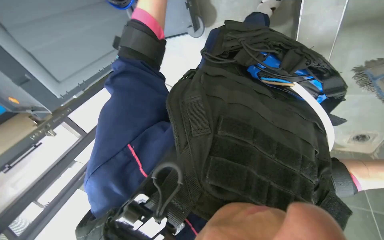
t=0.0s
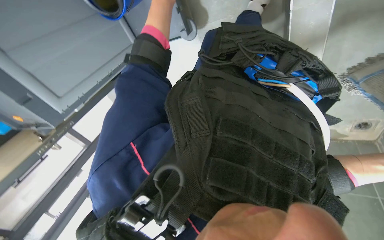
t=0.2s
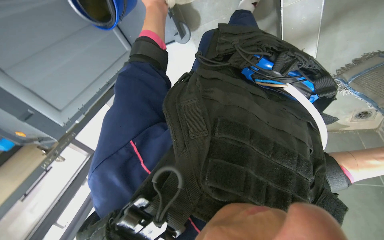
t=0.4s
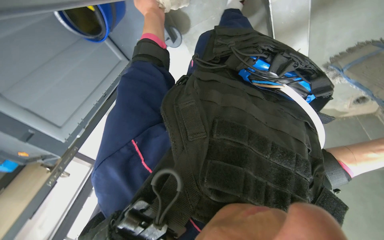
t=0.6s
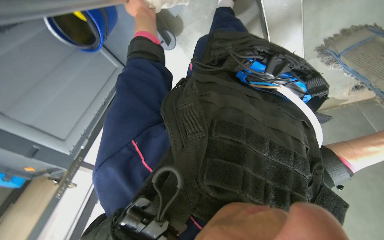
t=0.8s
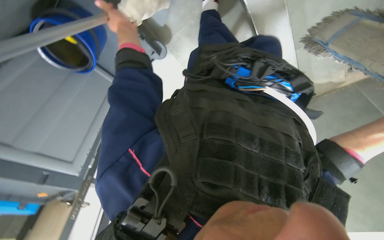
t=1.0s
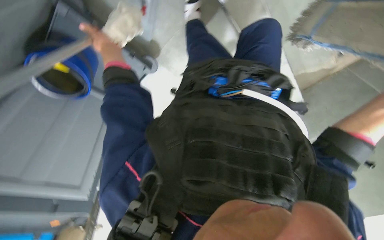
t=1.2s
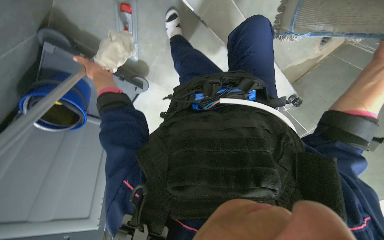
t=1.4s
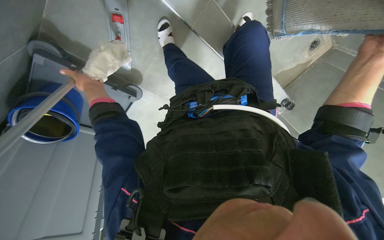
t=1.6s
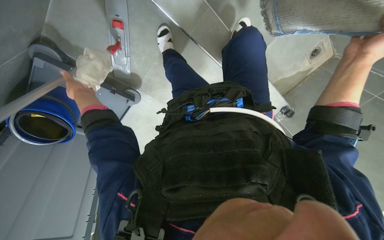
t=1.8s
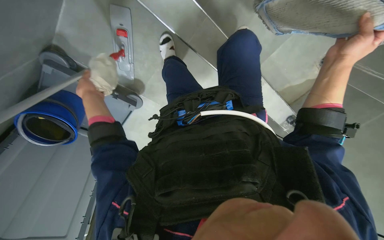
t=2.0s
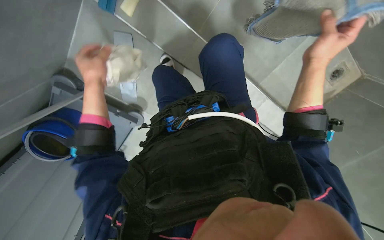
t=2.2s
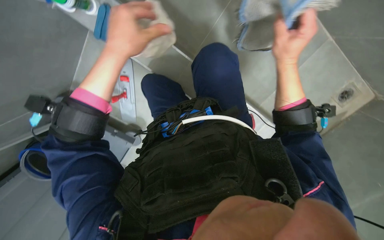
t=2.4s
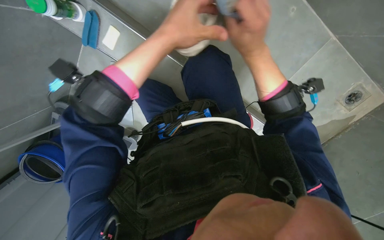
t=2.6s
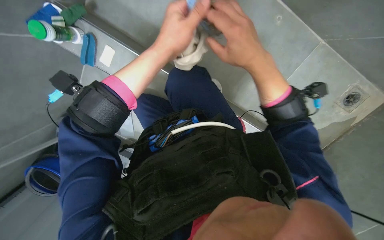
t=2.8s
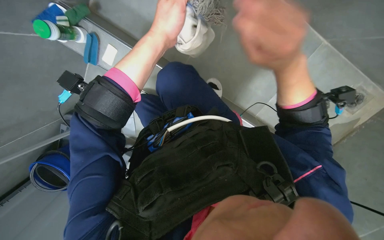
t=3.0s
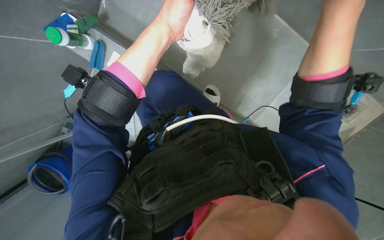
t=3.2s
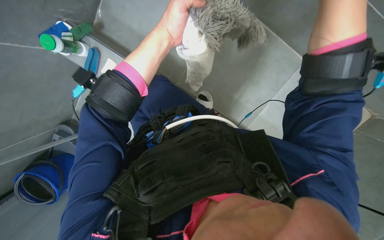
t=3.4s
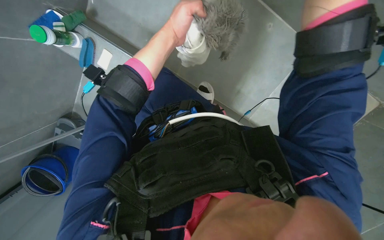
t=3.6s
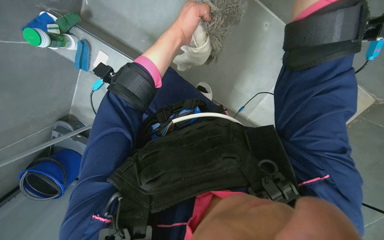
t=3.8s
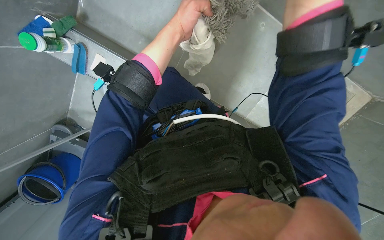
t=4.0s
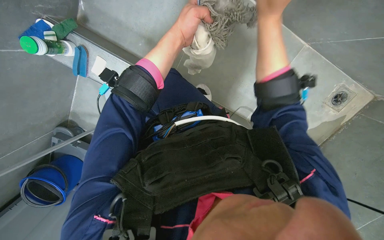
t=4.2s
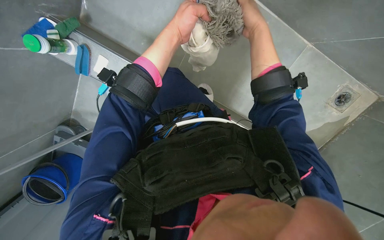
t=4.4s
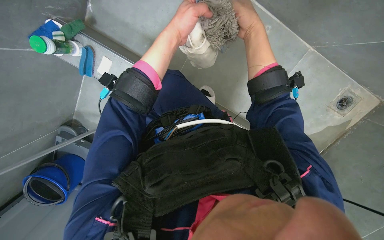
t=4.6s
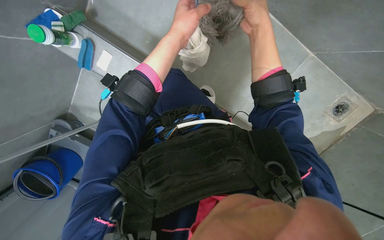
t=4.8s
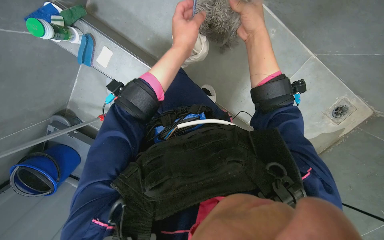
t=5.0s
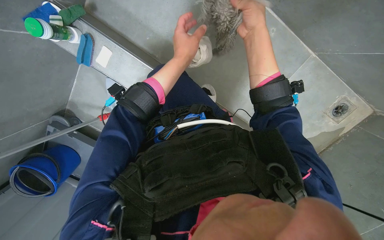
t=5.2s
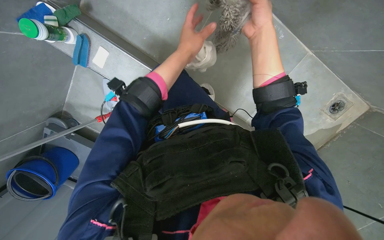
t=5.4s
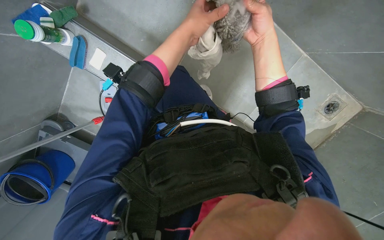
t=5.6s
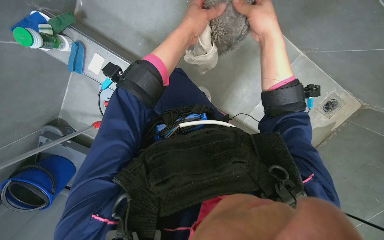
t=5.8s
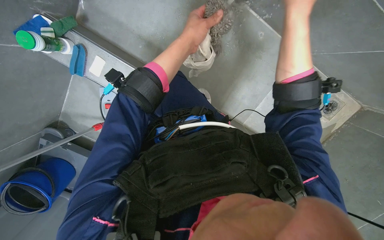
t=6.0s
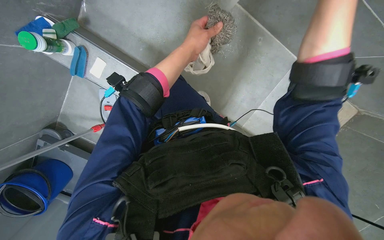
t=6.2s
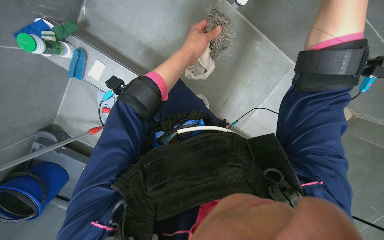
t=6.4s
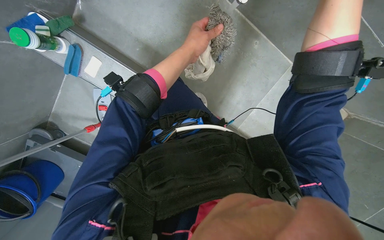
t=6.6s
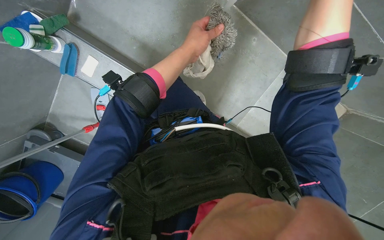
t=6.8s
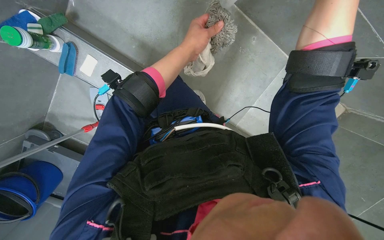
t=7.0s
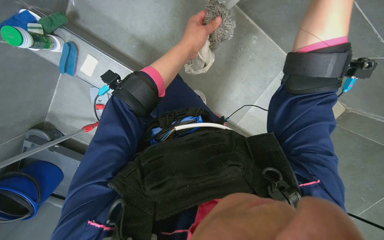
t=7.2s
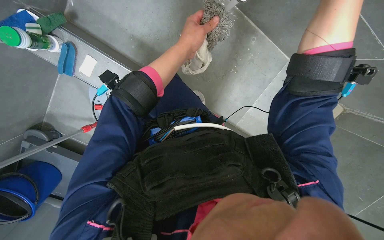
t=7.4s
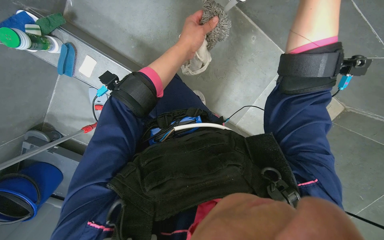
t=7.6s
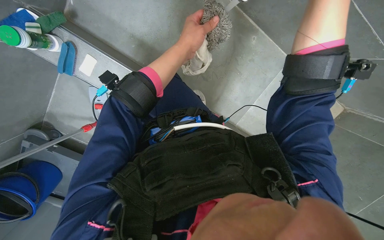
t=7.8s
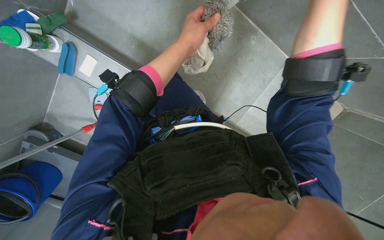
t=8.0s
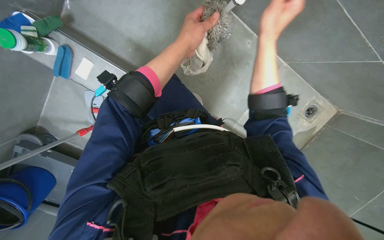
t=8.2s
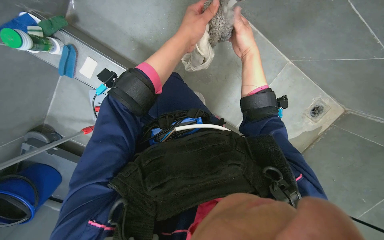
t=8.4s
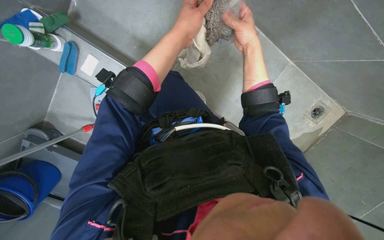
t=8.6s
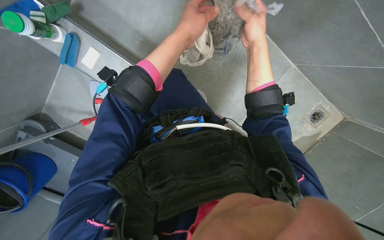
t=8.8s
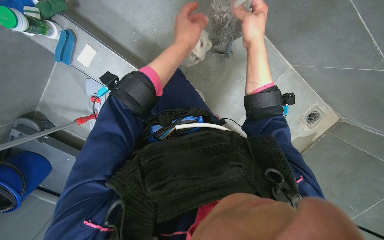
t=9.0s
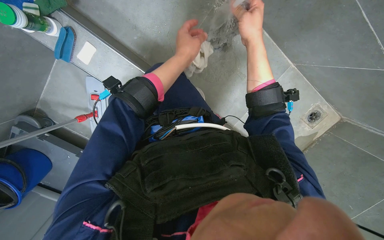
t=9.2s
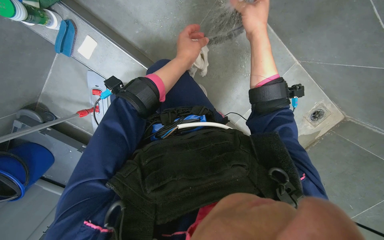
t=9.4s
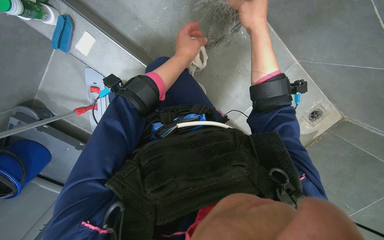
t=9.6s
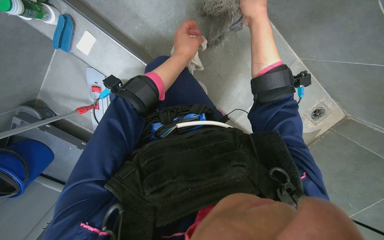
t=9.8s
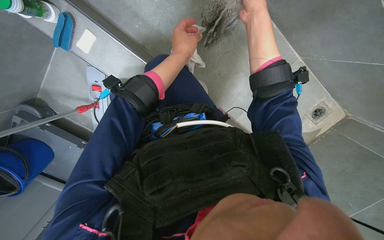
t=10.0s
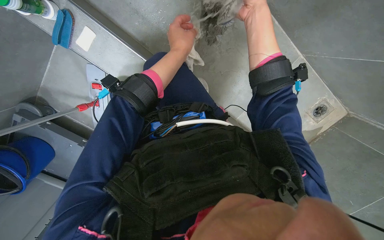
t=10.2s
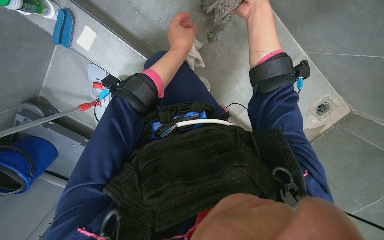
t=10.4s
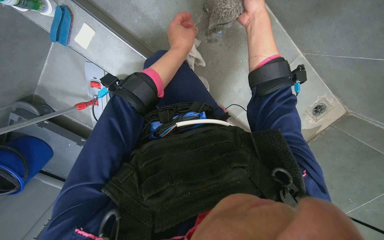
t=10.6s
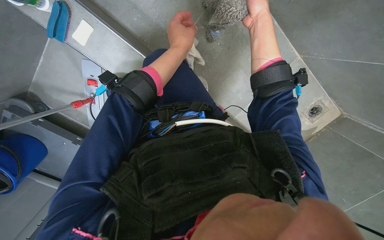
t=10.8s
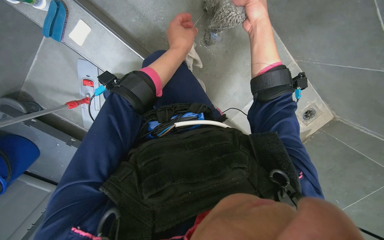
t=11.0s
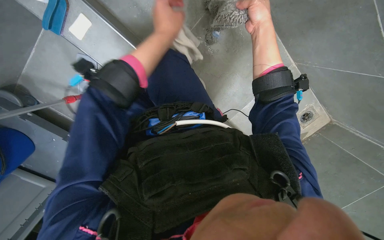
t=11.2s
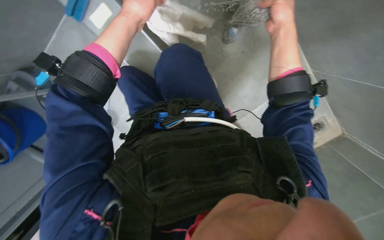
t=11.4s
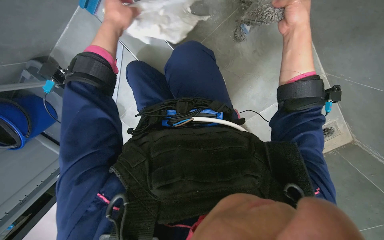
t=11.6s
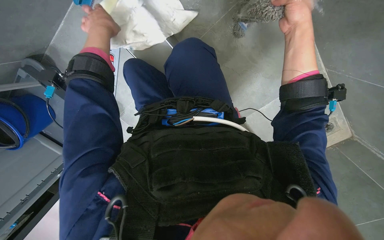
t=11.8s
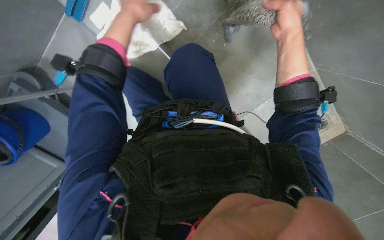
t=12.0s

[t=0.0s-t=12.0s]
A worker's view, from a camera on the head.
Job: preparing cleaning supplies.
The whole recording: Cleaning mop head. The worker rinses and wrings out the mop head.
t=0.0s to t=1.6s: The view tips upward by approximately 10 degrees. The scene turns about 30 degrees counterclockwise in the picture.
t=1.6s to t=3.0s: The view tilts some 25 degrees upward. The left hand heads to the right and nearer to the camera, covering approximately 50 cm.
t=4.4s to t=6.0s: The hands work in one place, with small movements.
t=10.4s to t=12.0s: The left hand travels to the left by approximately 20 cm.

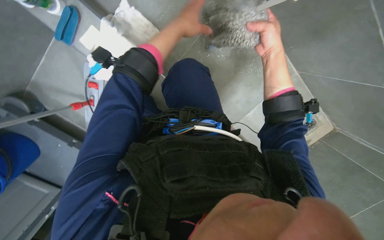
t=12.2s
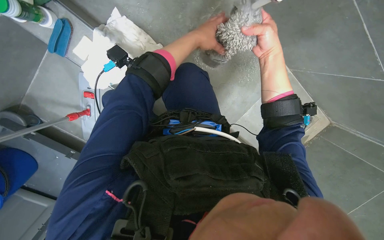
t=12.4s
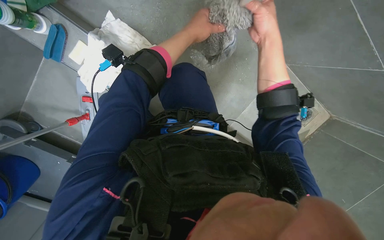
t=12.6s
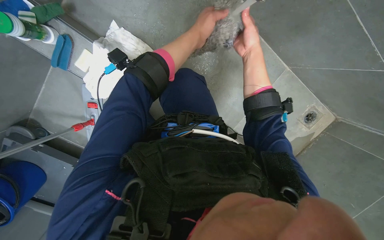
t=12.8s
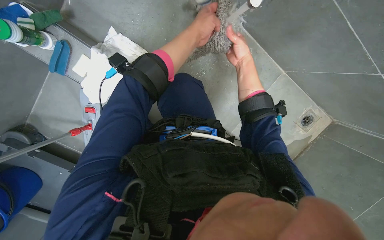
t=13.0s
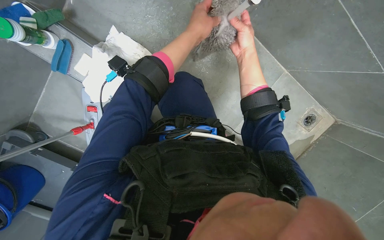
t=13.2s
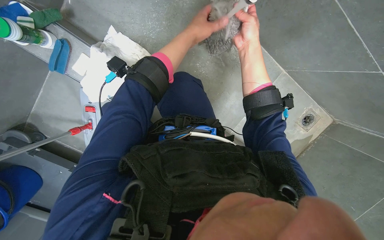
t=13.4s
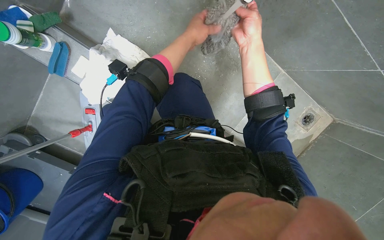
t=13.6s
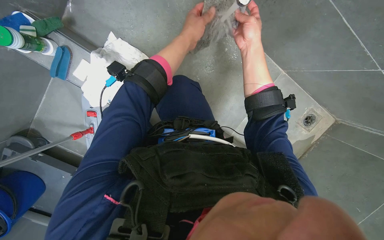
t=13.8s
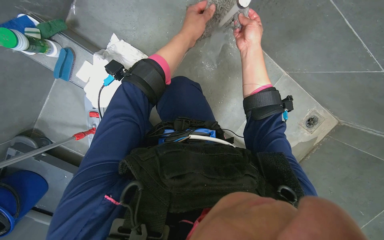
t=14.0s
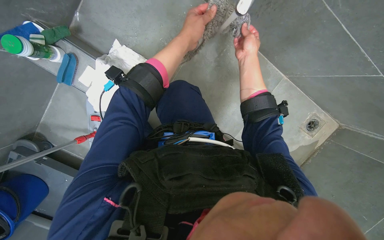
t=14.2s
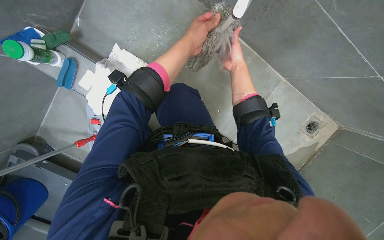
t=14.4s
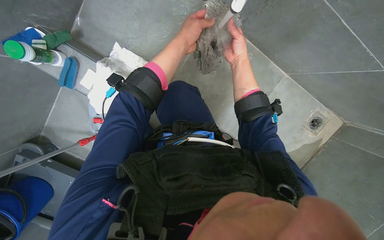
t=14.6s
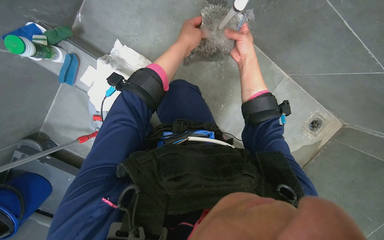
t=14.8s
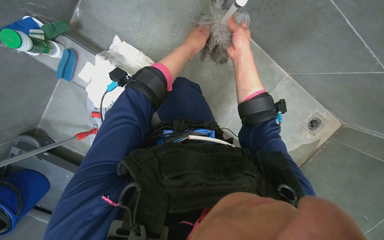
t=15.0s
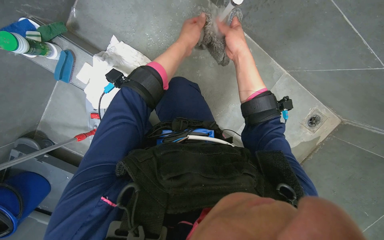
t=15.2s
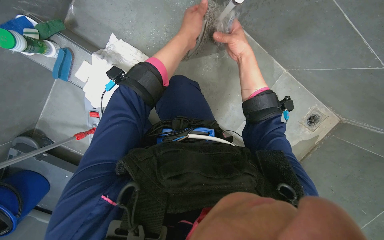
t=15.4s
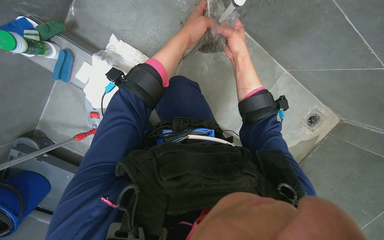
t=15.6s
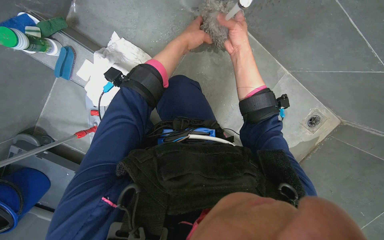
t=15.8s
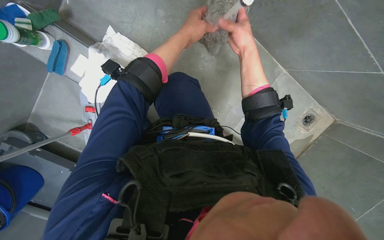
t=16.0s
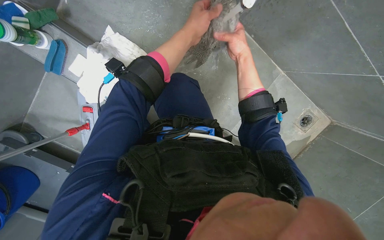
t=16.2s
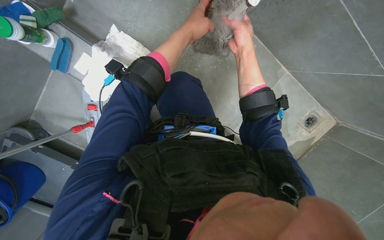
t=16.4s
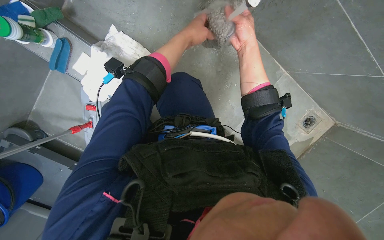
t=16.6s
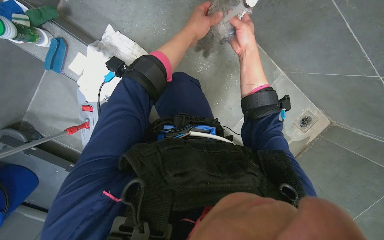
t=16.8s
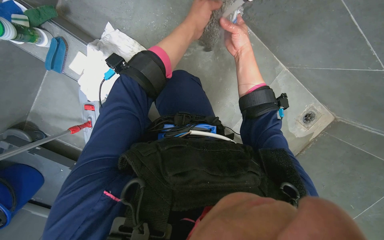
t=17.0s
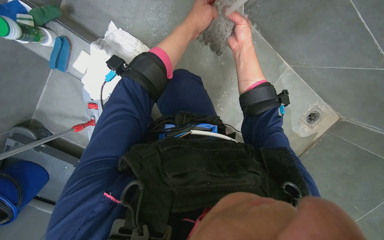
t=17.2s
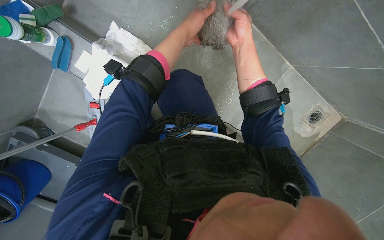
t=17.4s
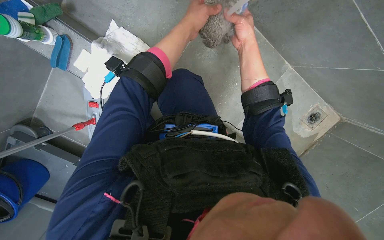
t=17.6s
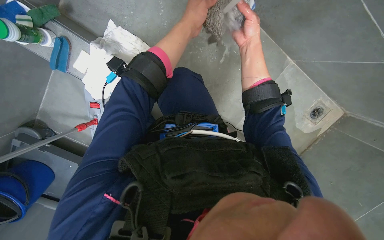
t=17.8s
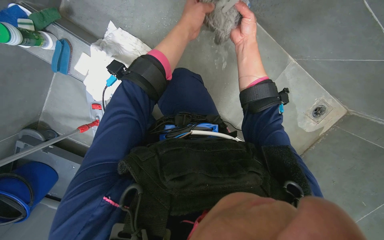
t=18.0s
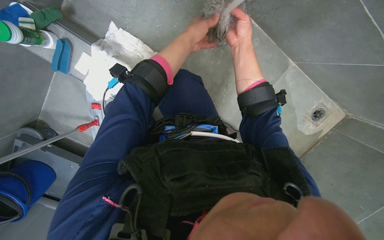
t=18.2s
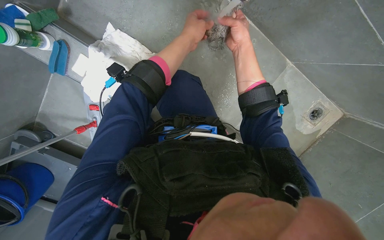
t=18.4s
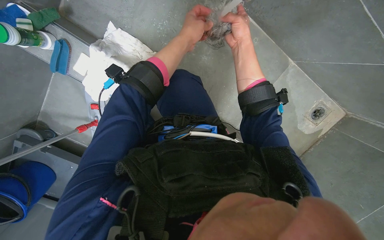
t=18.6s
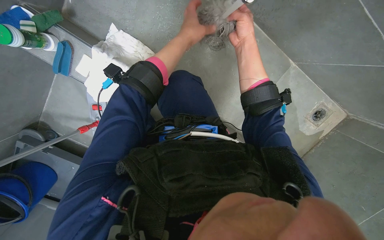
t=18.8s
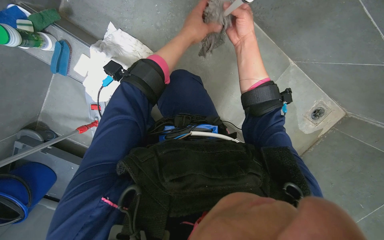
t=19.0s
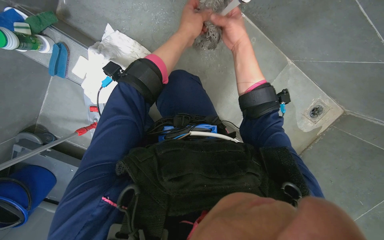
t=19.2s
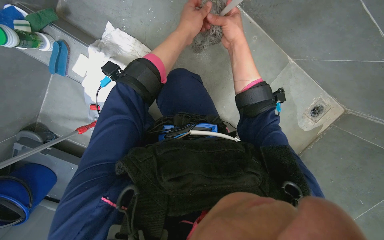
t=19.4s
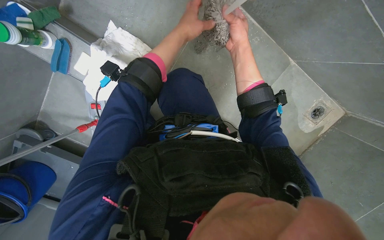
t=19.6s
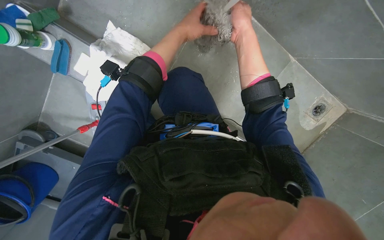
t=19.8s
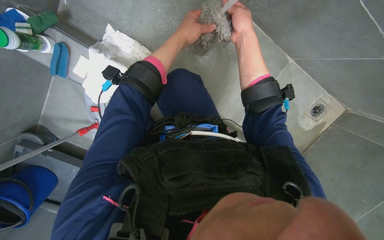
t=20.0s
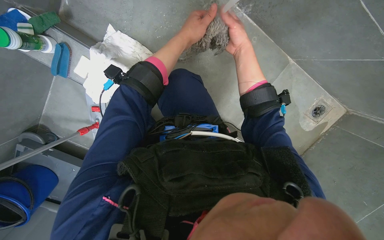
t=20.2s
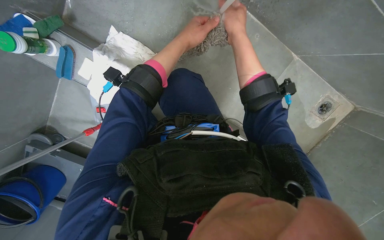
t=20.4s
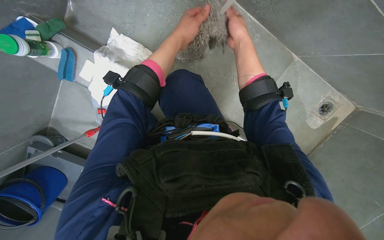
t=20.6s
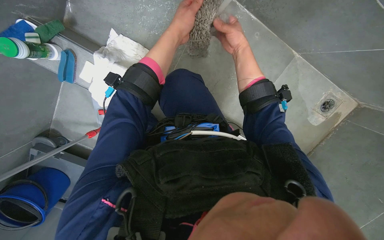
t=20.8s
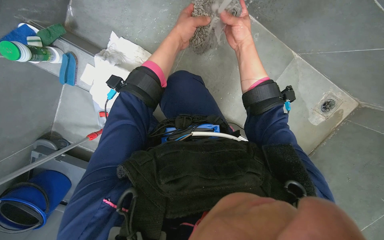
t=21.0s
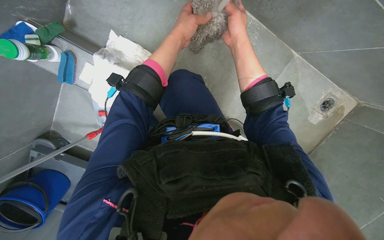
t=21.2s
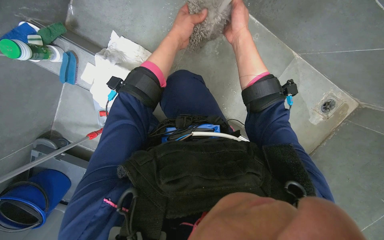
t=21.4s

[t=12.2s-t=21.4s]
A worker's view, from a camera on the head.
Job: preparing cleaning supplies.
The whole recording: Cleaning mop head. The worker rinses and wrings out the mop head.
t=12.2s to t=13.8s: The right hand swings nearer and farther, approximately 15 cm each way, with 2 reversals.
t=13.8s to t=15.2s: The right hand travels farther from the camera by about 10 cm.
t=15.2s to t=19.8s: The hands stay close to where they were, moving slightly.
t=19.8s to t=21.4s: The right hand moves nearer and farther over some 10 cm, changing direction 2 times.
